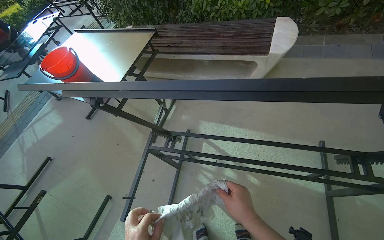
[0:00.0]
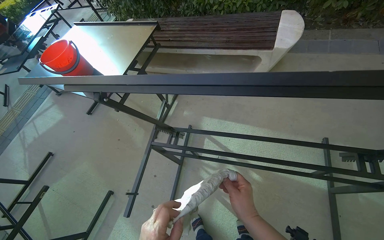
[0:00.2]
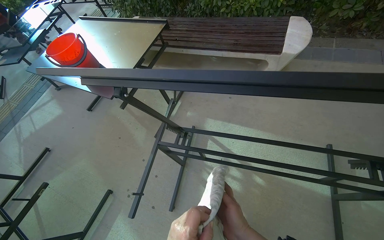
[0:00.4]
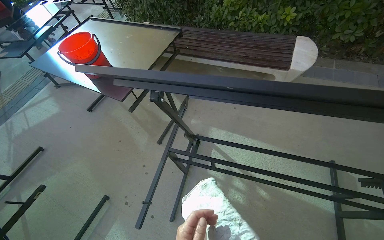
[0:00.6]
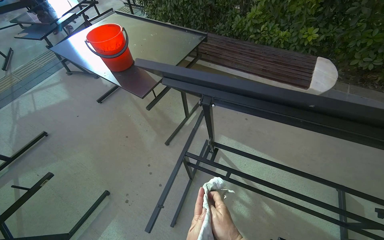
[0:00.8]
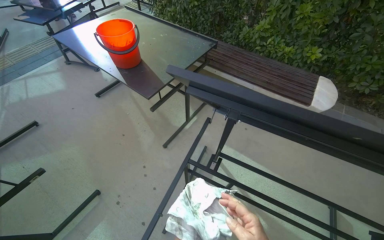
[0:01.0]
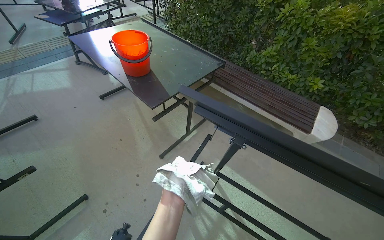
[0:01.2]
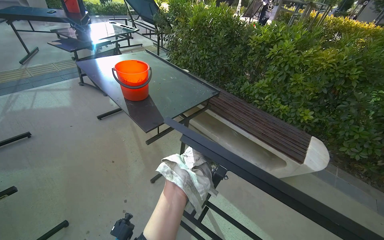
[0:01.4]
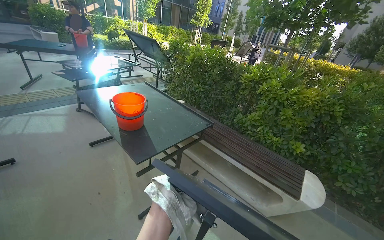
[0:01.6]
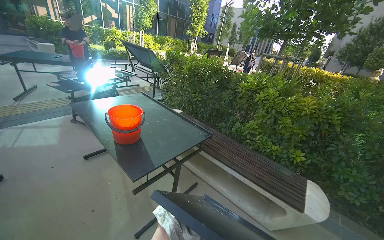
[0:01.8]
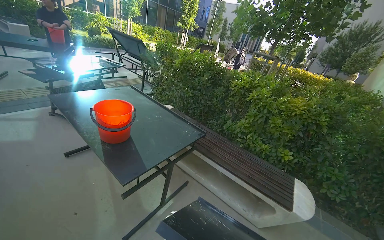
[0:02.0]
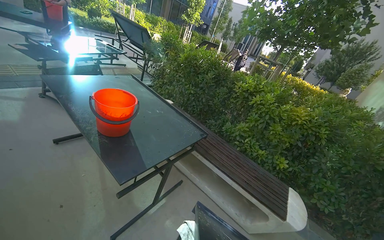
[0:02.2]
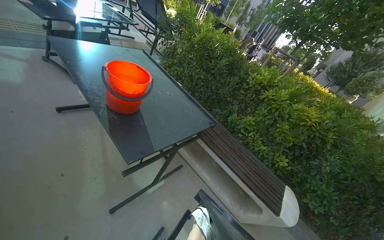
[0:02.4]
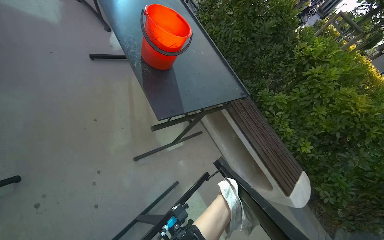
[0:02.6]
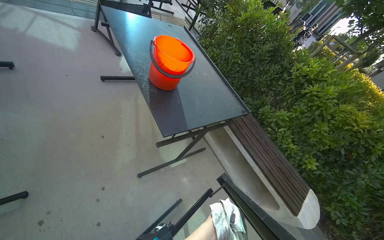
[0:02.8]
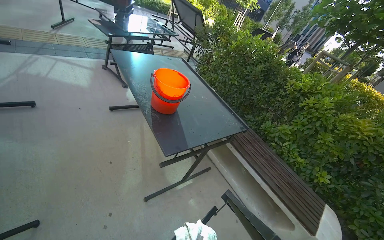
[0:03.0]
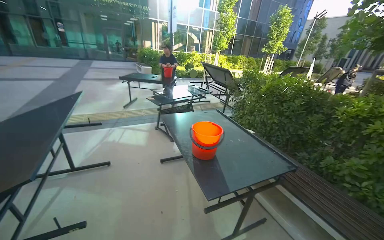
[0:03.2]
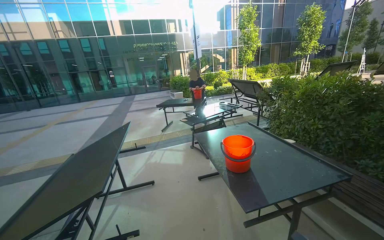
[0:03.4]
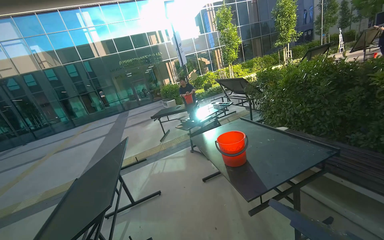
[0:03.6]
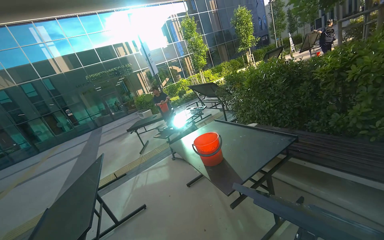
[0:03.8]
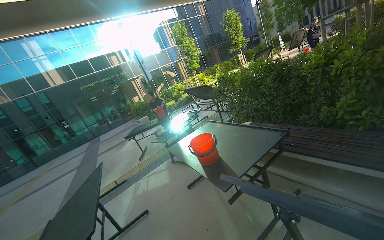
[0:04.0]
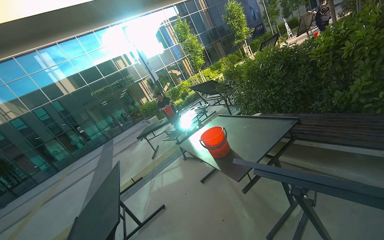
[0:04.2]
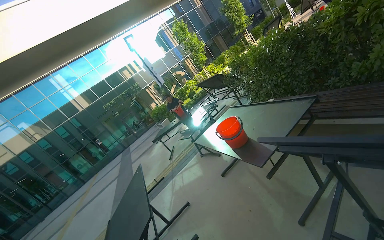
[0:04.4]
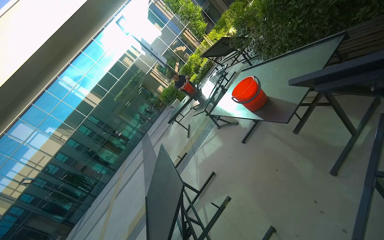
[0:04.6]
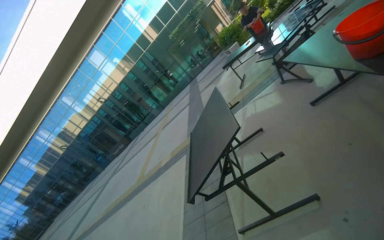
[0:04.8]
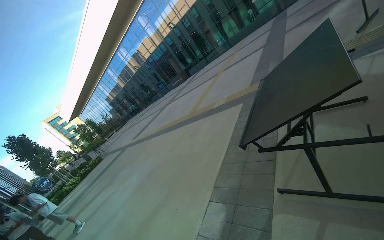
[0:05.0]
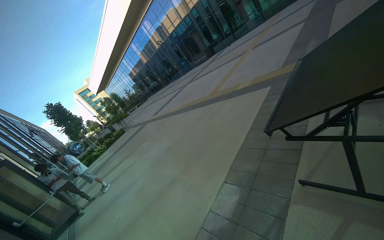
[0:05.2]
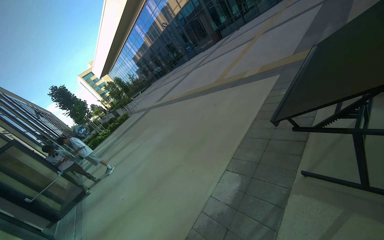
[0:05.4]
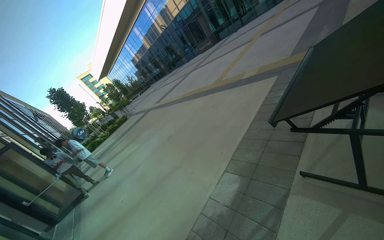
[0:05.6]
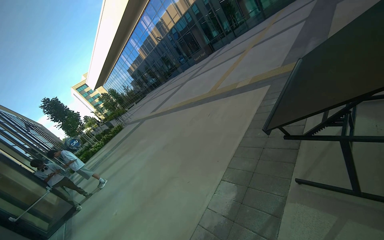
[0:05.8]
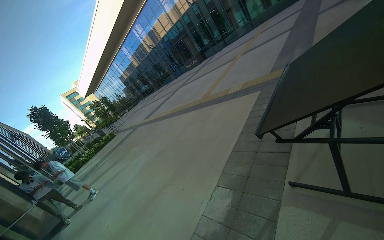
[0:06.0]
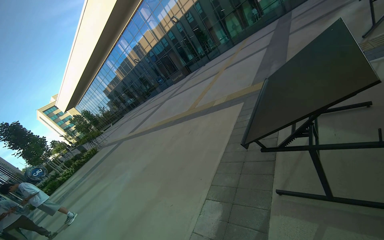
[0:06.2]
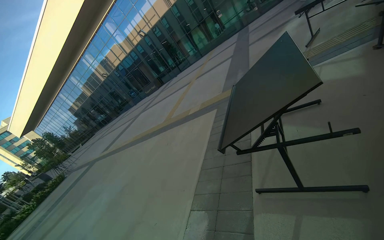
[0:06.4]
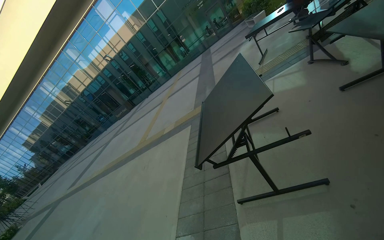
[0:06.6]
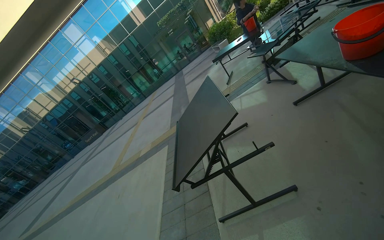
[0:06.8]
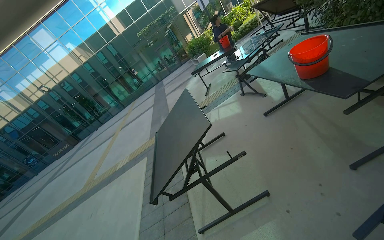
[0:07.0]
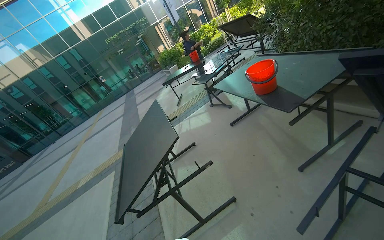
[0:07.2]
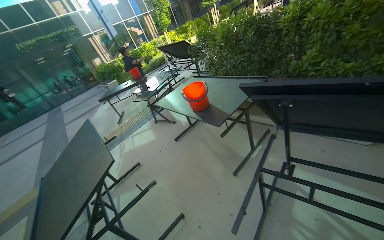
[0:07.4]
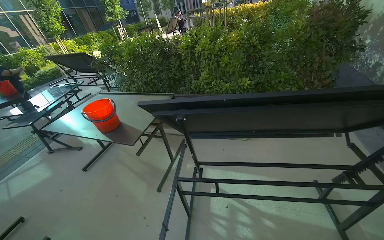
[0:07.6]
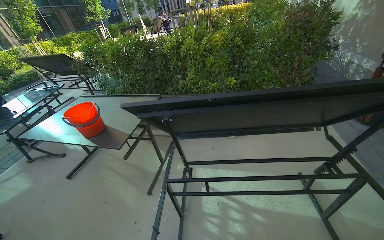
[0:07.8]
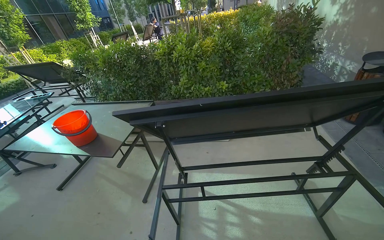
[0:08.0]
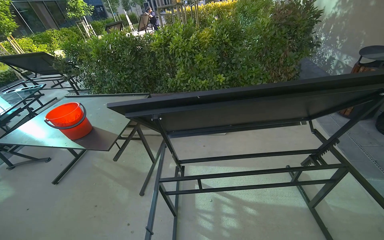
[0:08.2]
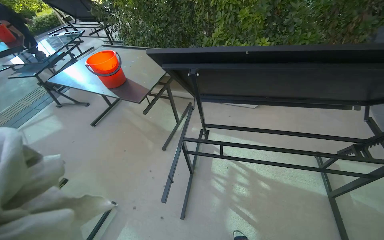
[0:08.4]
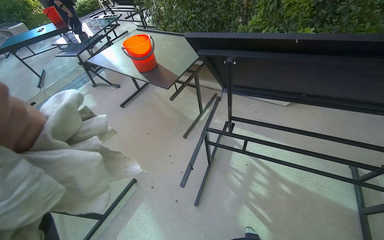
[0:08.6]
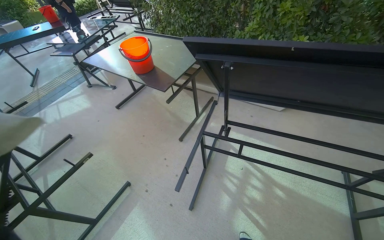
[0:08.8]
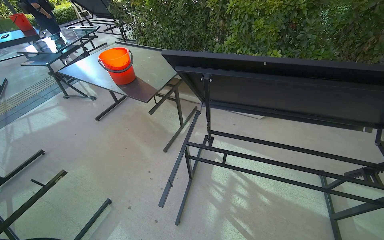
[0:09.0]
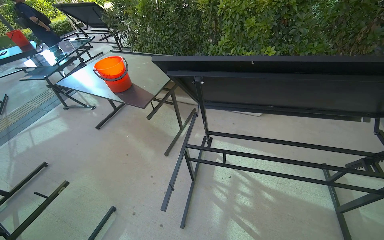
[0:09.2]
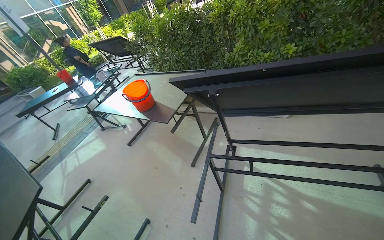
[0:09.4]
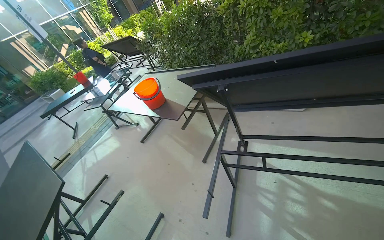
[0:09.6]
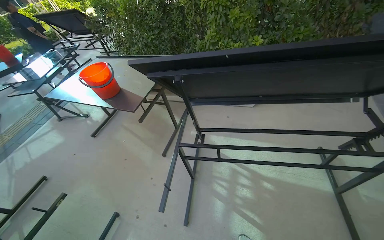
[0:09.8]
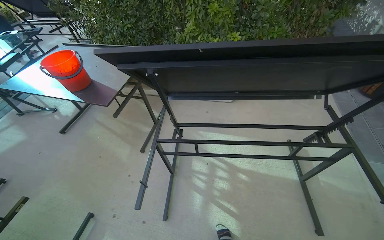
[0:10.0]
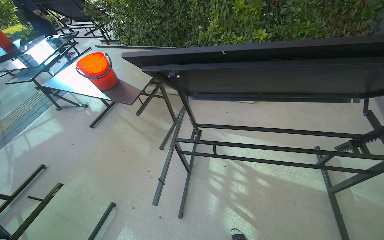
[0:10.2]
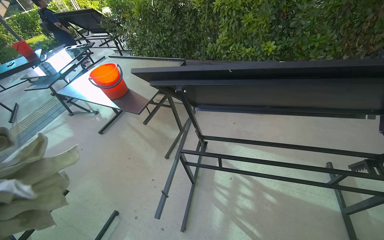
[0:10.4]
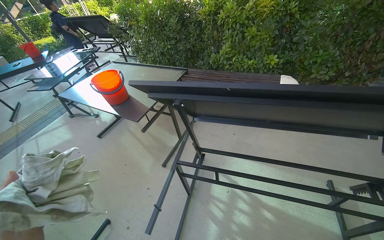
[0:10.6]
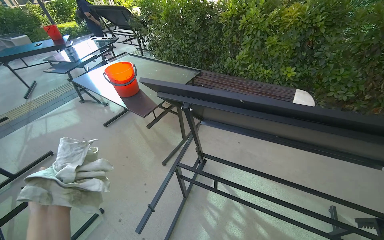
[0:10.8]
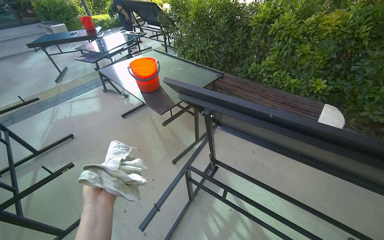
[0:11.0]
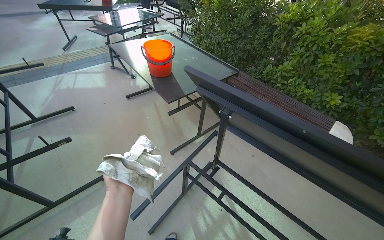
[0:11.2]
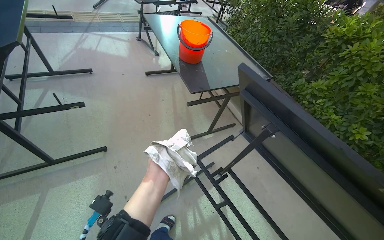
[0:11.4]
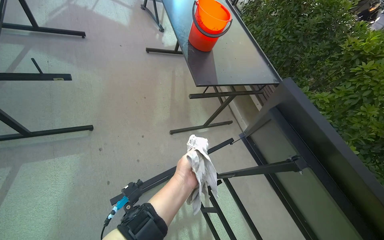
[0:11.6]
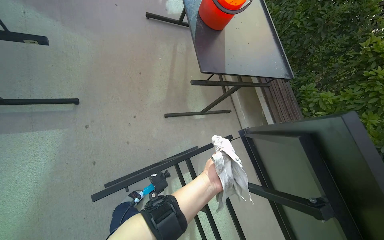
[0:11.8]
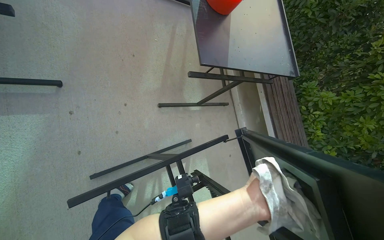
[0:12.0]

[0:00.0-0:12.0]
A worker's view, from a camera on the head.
Job: wiping surfaces.
The whole recording: Wiping outdoor table frame. The worker wipes the frame and underside of an outdoor table with a cloth.
0:00.0 to 0:01.6: The camera travels approximately 40 cm. The wearer looks roughly 30 degrees further upward. The scene turns some 30 degrees clockwise in the picture.
0:03.0 to 0:04.4: The camera is carried some 50 cm. The camera is aimed approximately 30 degrees further to the left. The wearer looks approximately 30 degrees further upward. The scene turns approximately 50 degrees counterclockwise in the picture.
0:04.4 to 0:06.0: The wearer moves about 40 cm. The wearer looks some 50 degrees further to the left. The view tips downward by roughly 55 degrees.
0:06.0 to 0:07.6: The head rotates some 105 degrees to the right. The wearer looks approximately 40 degrees further upward.
0:10.4 to 0:12.0: The camera is carried about 50 cm. The wearer looks approximately 20 degrees further downward. The scene rotates clockwise by about 60 degrees.

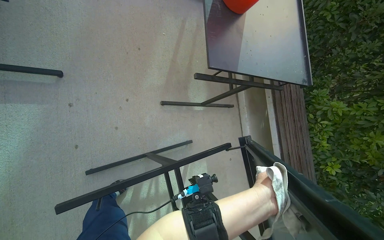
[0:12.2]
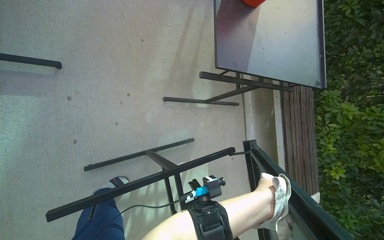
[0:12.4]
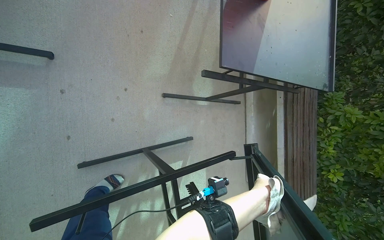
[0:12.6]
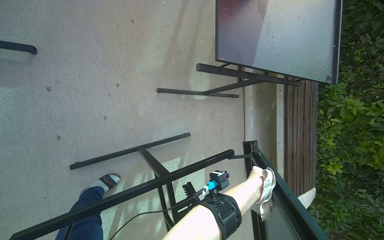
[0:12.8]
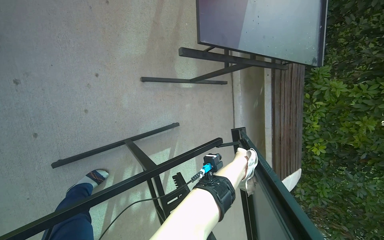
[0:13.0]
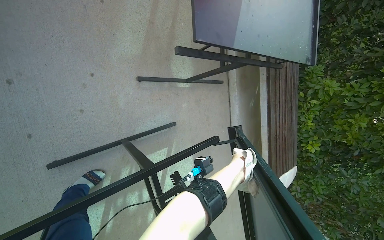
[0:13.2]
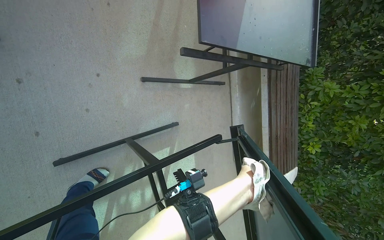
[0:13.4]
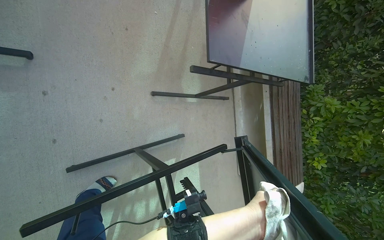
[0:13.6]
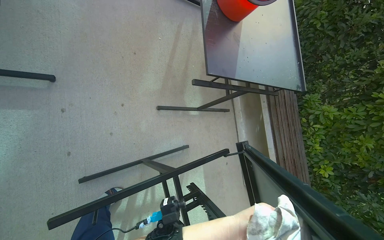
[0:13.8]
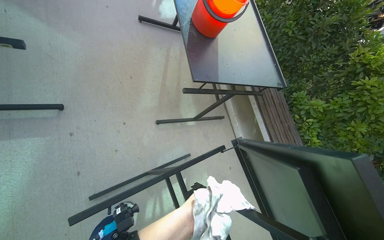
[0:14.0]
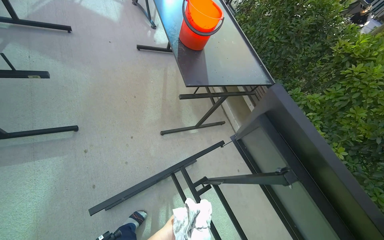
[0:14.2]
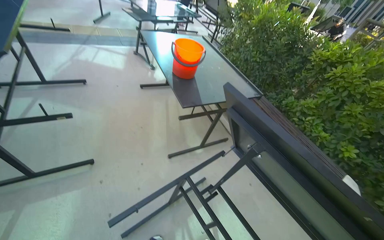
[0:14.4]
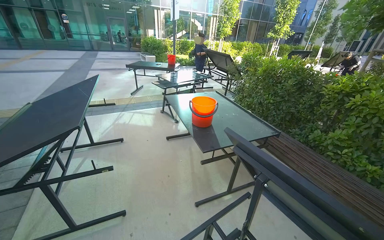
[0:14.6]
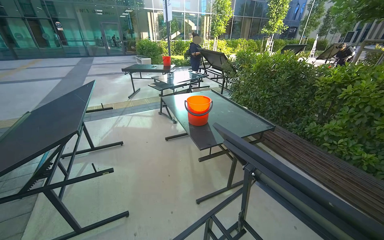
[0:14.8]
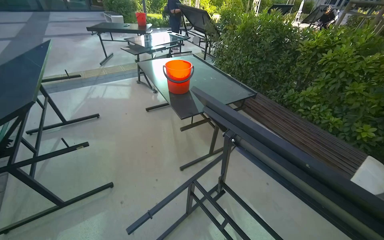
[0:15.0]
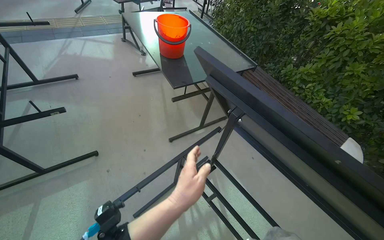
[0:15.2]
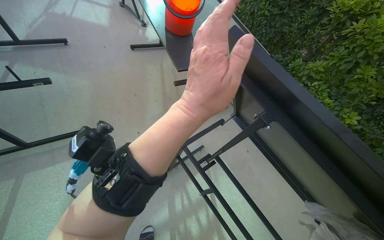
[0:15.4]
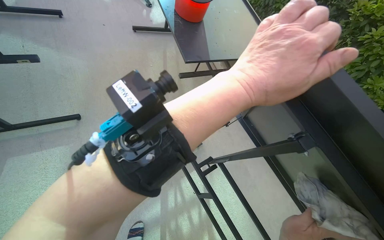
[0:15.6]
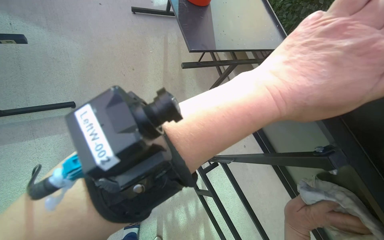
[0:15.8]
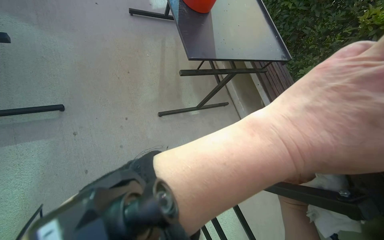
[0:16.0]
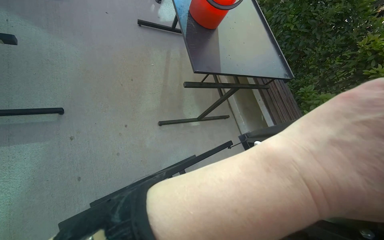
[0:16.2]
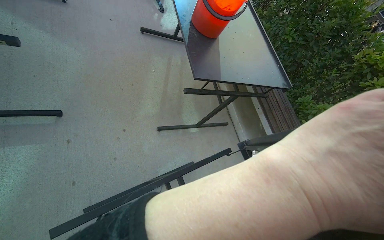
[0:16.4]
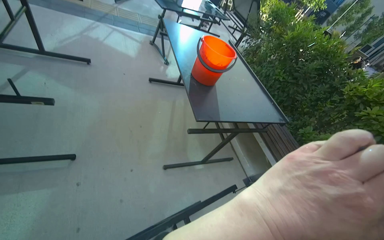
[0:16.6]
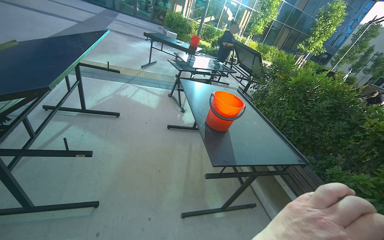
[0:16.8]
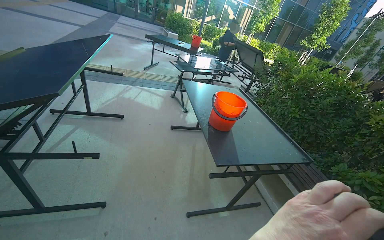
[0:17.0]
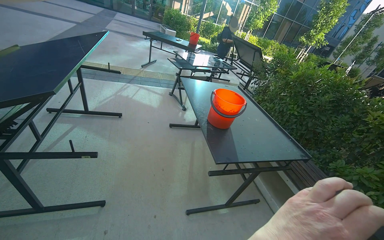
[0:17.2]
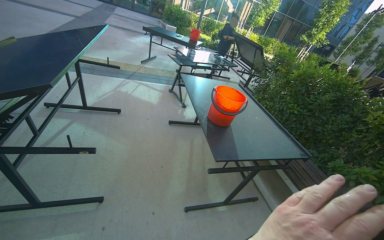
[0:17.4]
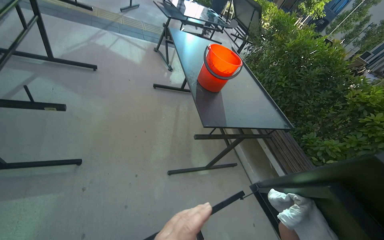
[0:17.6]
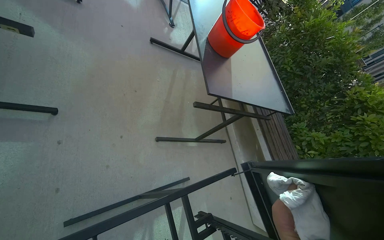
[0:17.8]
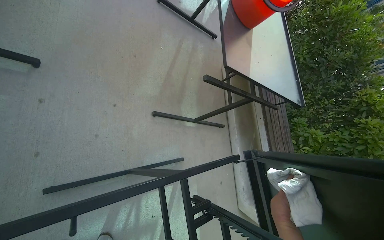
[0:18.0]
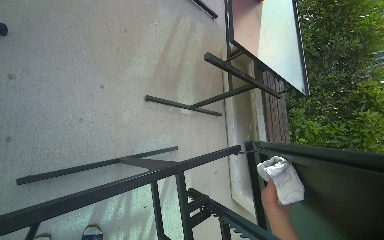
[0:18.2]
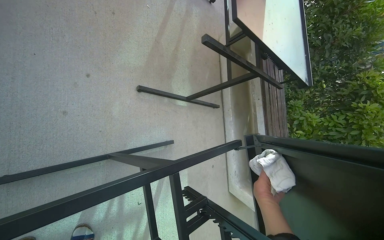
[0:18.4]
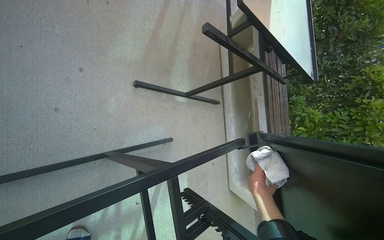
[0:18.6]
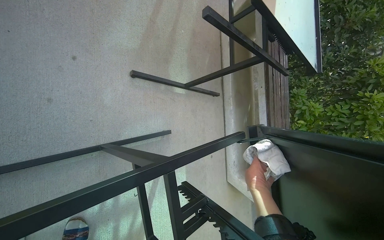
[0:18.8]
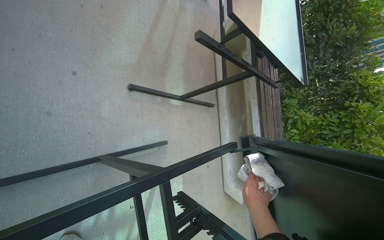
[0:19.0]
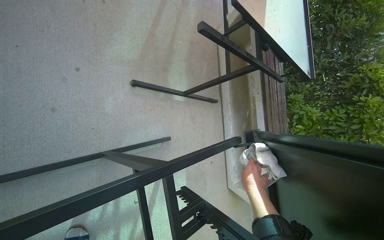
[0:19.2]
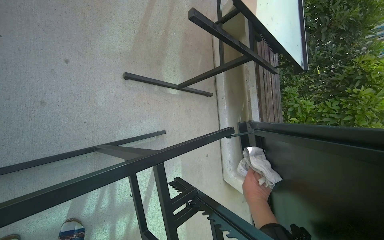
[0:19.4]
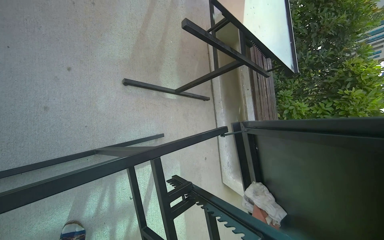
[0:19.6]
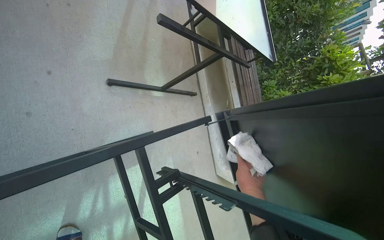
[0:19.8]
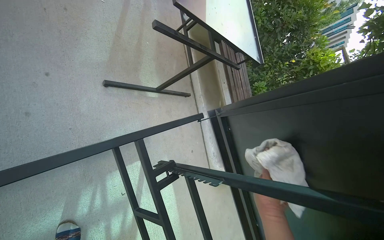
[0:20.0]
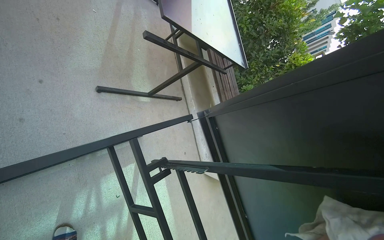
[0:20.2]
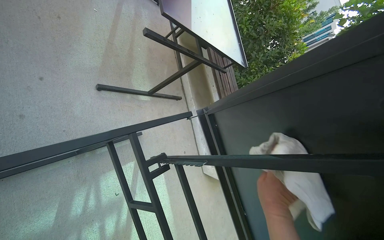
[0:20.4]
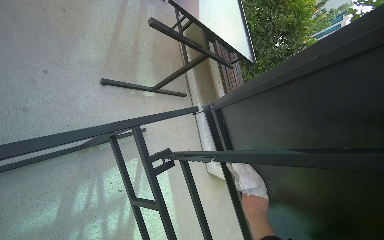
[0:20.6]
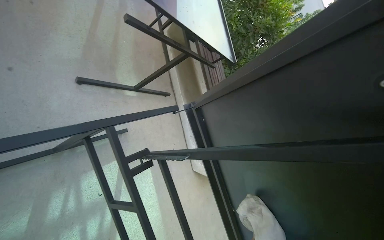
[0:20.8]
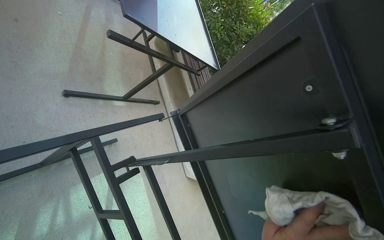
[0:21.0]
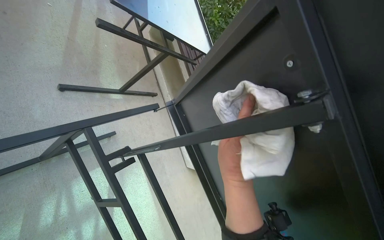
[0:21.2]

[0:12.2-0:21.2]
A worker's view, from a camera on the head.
Job: wiping surfaces.
The whole recording: Wiping outdoor table frame. The worker wipes the frame and underside of an outdoor table with a cloth.
0:13.8 to 0:15.2: The wearer moves approximately 50 cm. The camera pitches upward, by some 20 degrees. Everything in view rotates approximately 30 degrees counterclockwise.
0:15.2 to 0:16.6: The left hand heads up the picture, covering approximately 25 cm.
0:16.6 to 0:18.2: The camera pitches downward, by some 20 degrees.
